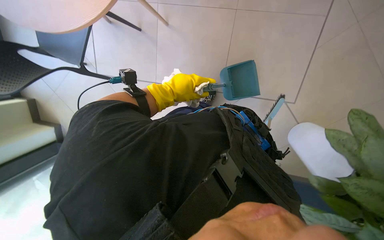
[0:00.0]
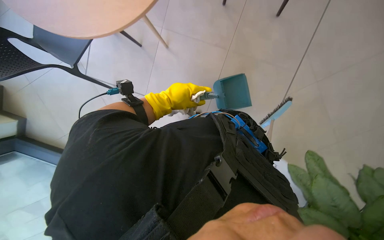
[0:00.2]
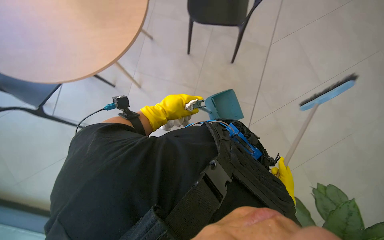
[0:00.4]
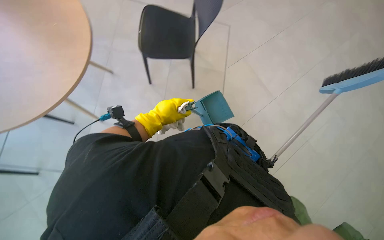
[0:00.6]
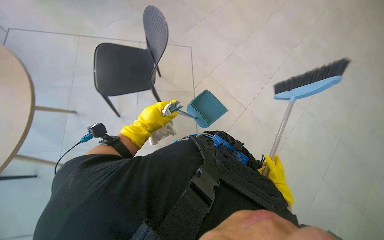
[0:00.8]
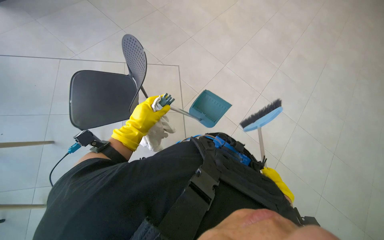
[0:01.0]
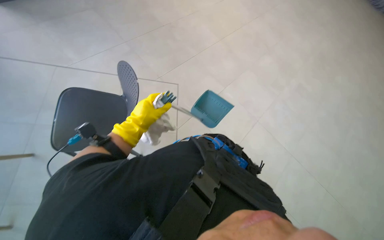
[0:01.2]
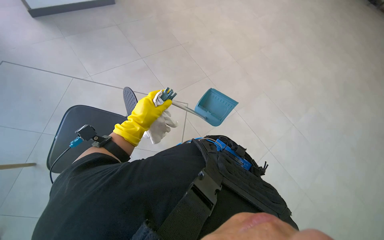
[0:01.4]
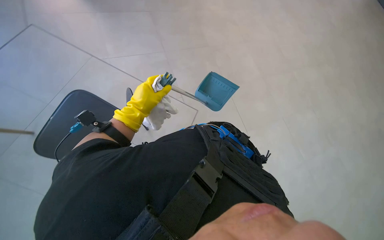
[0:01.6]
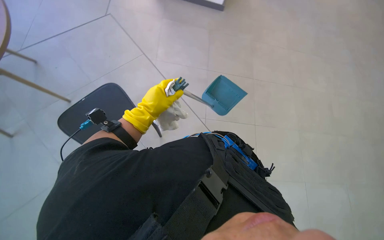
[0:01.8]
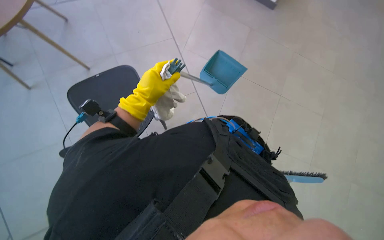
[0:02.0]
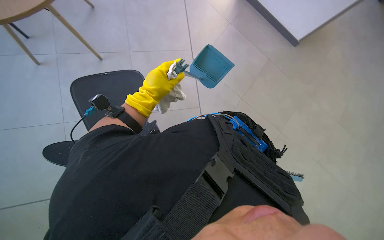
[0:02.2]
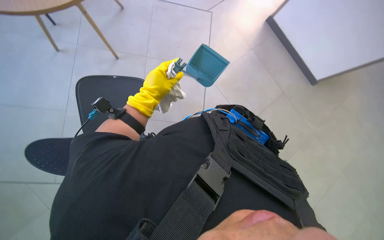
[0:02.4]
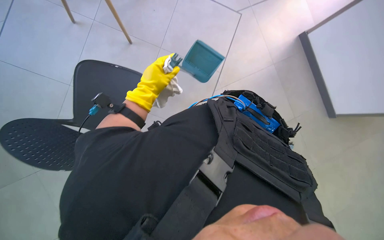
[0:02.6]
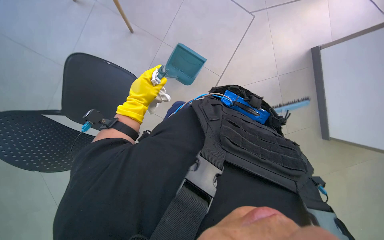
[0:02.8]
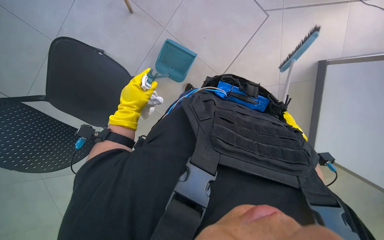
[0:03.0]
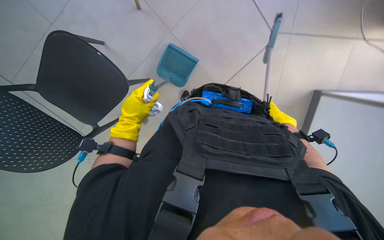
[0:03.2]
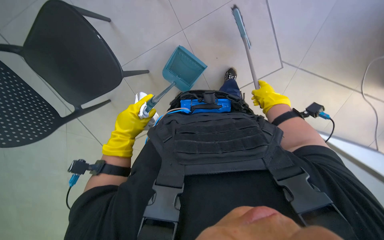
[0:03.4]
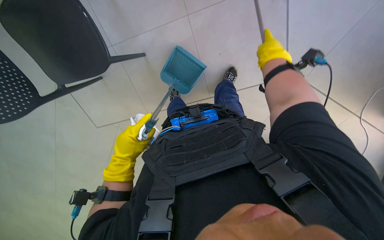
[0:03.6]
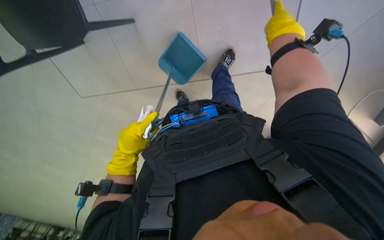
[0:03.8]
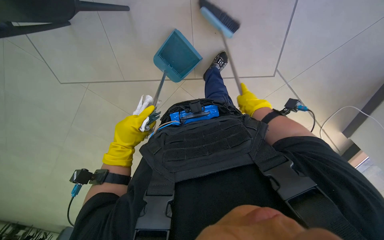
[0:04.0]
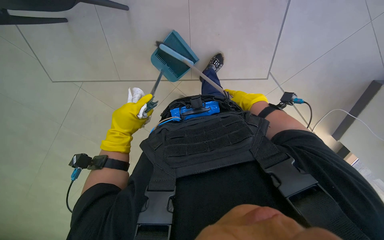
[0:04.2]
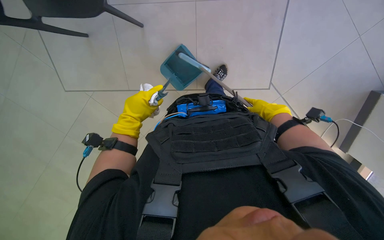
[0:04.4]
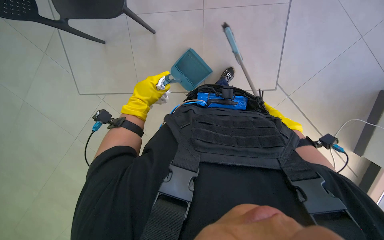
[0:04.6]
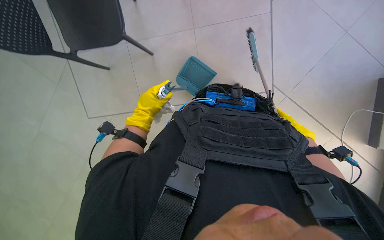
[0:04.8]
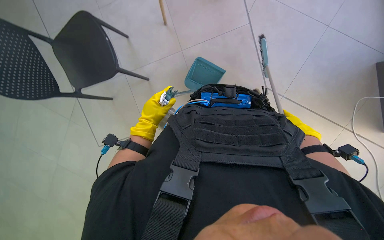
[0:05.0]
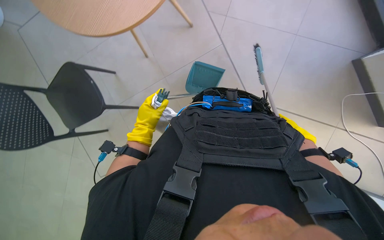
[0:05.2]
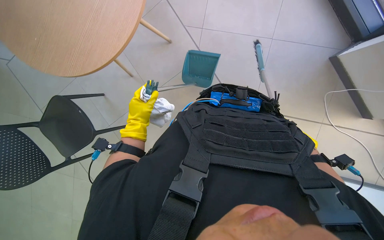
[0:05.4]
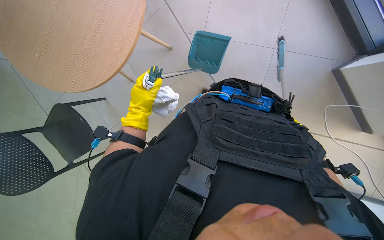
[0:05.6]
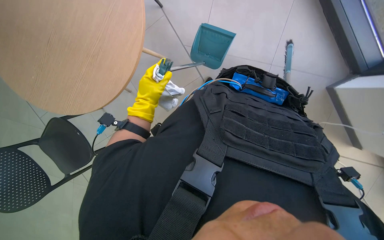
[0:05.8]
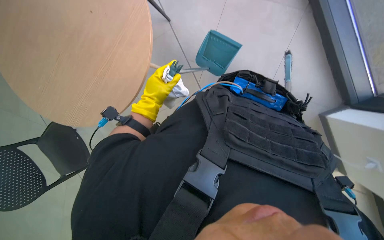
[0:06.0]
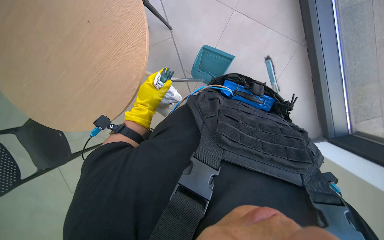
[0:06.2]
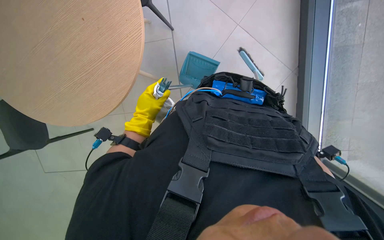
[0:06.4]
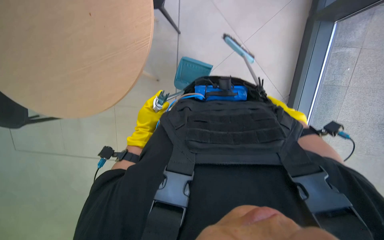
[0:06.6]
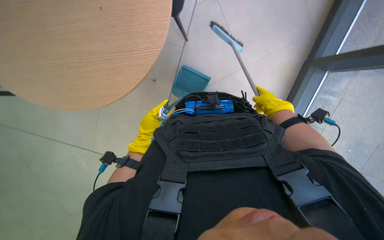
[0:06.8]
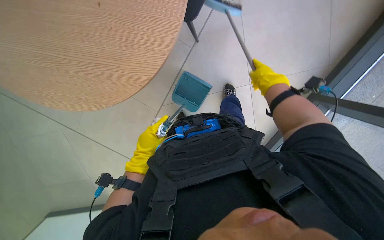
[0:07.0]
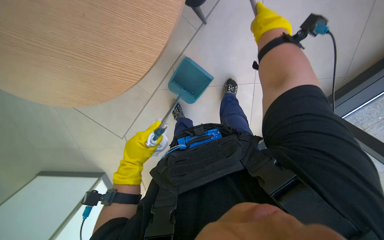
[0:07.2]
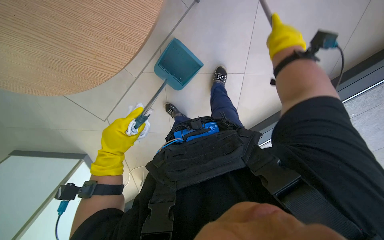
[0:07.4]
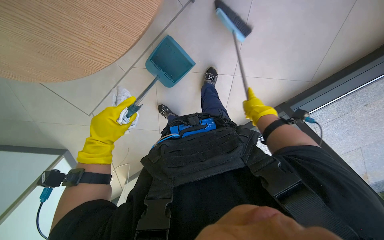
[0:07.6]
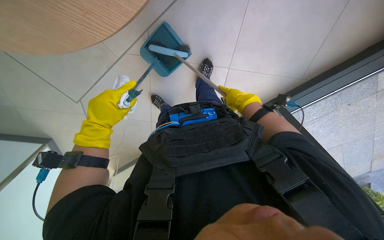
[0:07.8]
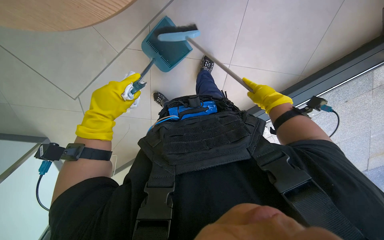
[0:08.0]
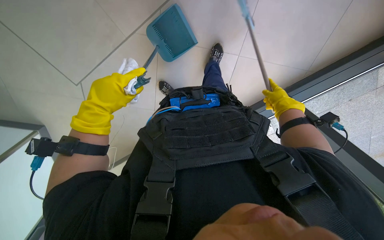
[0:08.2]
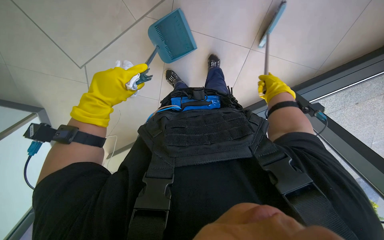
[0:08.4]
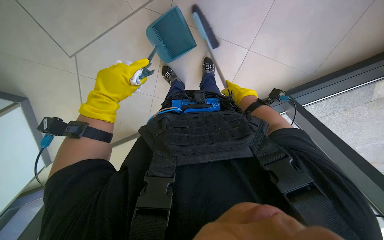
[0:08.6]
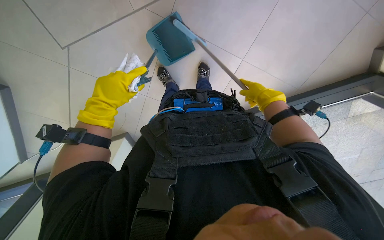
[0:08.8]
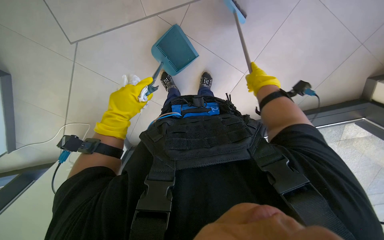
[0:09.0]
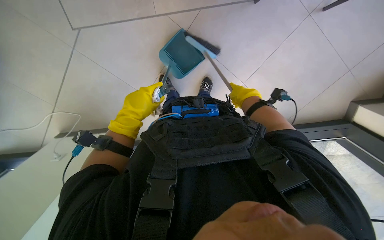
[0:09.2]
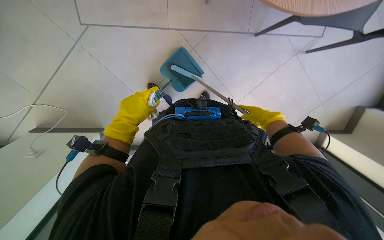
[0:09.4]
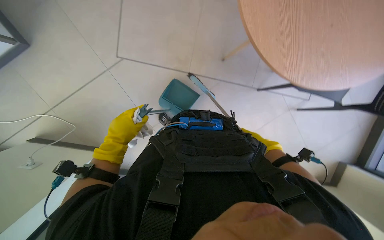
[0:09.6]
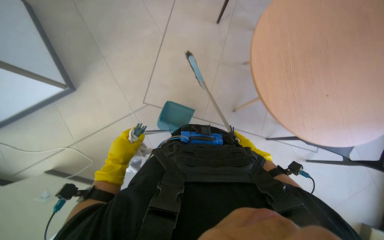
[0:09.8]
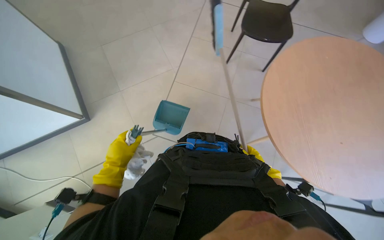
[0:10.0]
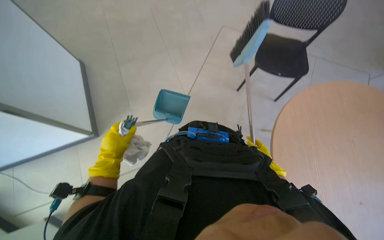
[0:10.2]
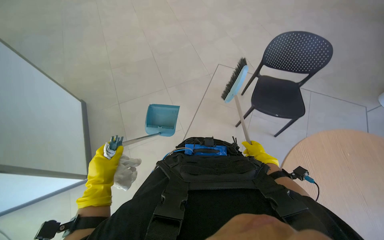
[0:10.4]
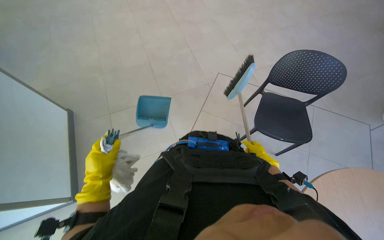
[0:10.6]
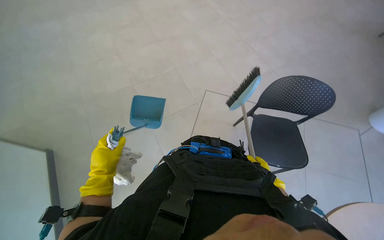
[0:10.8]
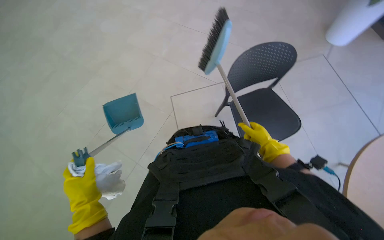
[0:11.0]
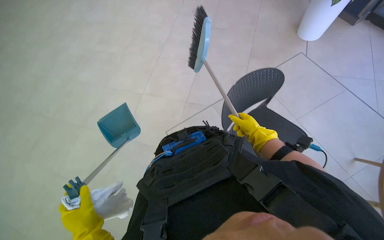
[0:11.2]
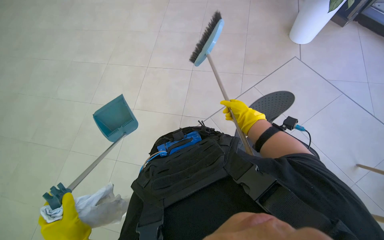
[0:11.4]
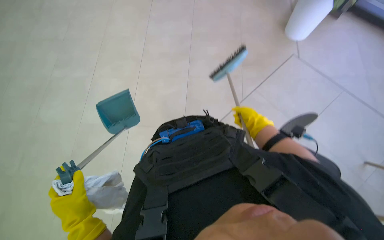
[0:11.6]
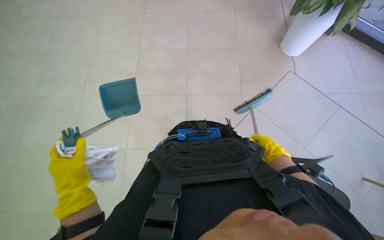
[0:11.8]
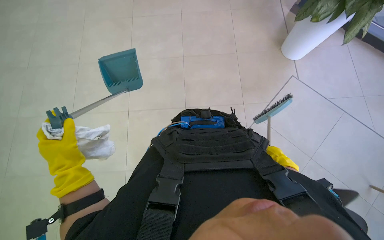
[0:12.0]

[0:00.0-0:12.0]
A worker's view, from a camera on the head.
Job: sweeping floor.
The whole recording: Sweeping floor with brush. The worker sweeps the floor with a brush and collects debris into a dustpan.
0:00.0 to 0:01.6: The wearer looks about 25 degrees further upward.
0:06.0 to 0:07.6: The view swings about 15 degrees to the right. The left hand goes roughly 10 cm down the picture.
0:07.6 to 0:09.0: The right hand travels to the right and back again, approximately 5 cm each way.
0:09.0 to 0:10.4: The view tips upward by some 50 degrees.
0:10.4 to 0:12.0: The right hand swings up and down the picture, approximately 25 cm each way, with 2 reversals.

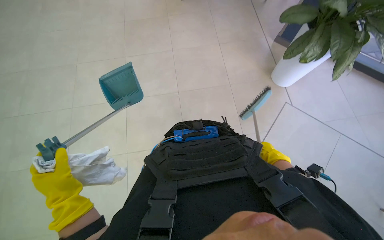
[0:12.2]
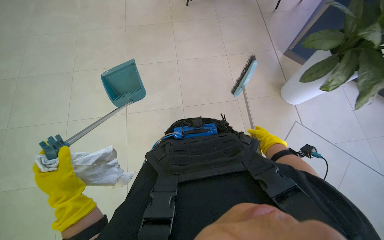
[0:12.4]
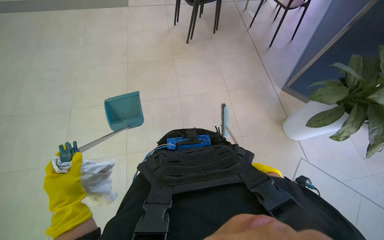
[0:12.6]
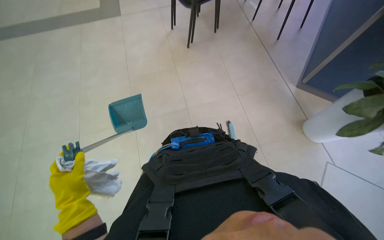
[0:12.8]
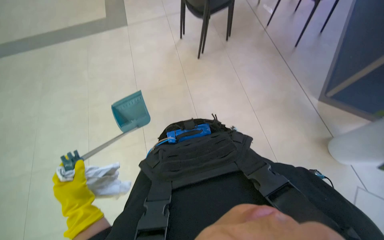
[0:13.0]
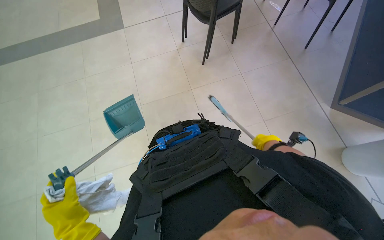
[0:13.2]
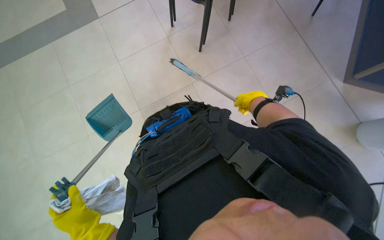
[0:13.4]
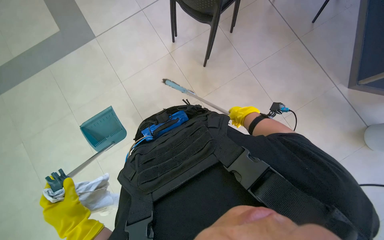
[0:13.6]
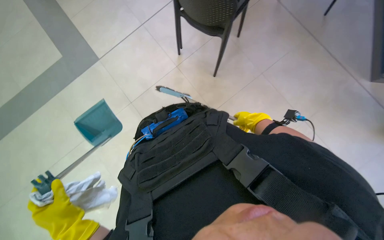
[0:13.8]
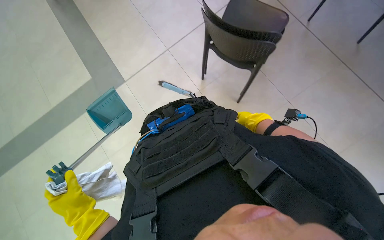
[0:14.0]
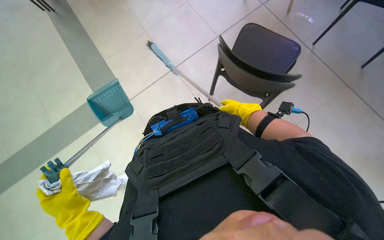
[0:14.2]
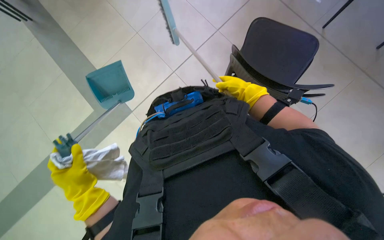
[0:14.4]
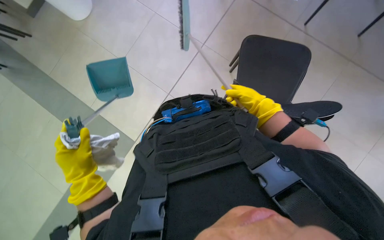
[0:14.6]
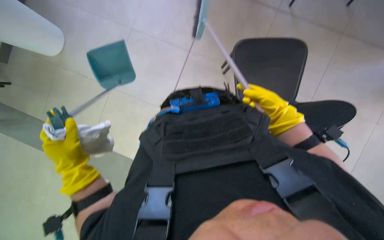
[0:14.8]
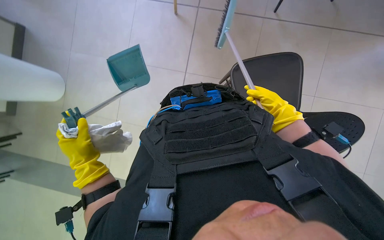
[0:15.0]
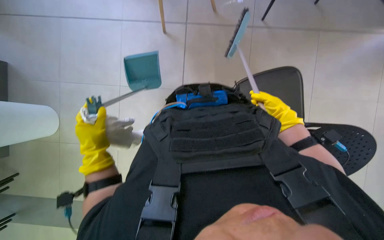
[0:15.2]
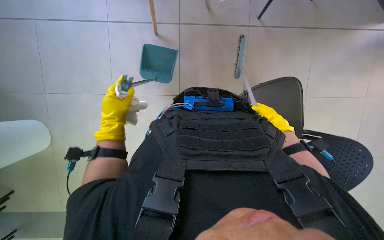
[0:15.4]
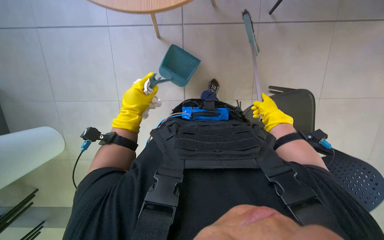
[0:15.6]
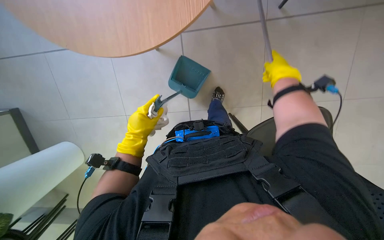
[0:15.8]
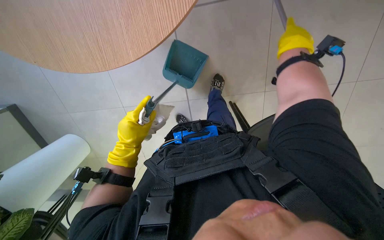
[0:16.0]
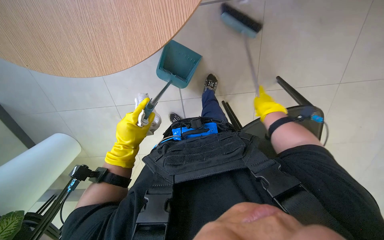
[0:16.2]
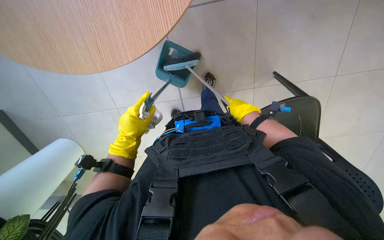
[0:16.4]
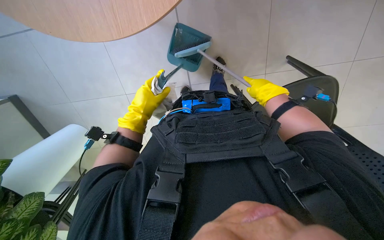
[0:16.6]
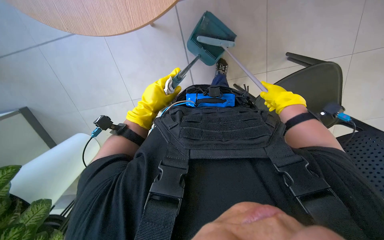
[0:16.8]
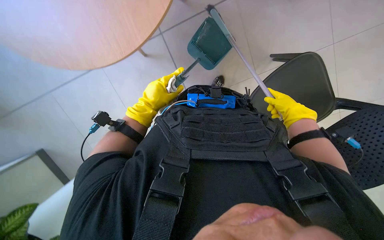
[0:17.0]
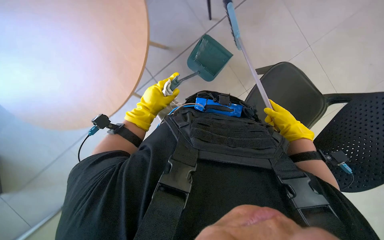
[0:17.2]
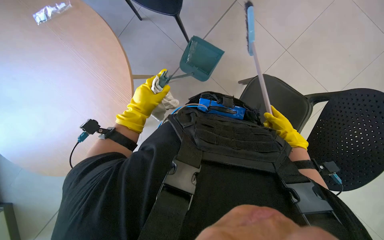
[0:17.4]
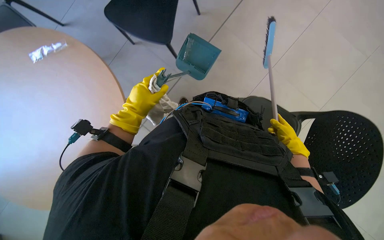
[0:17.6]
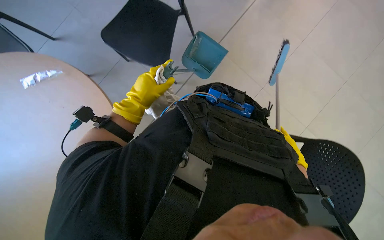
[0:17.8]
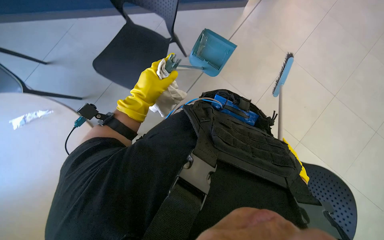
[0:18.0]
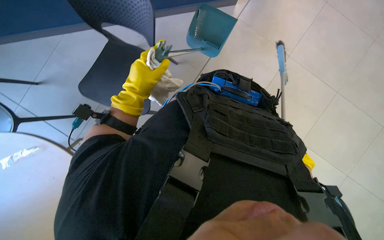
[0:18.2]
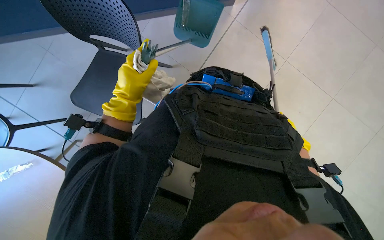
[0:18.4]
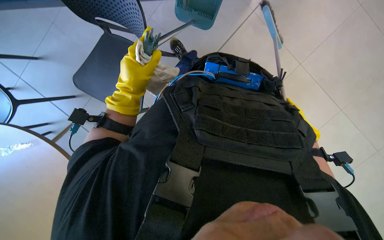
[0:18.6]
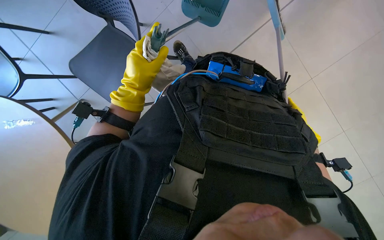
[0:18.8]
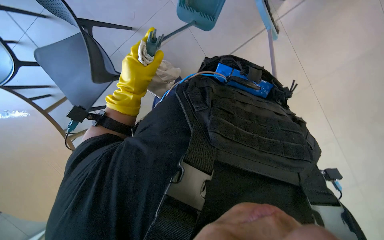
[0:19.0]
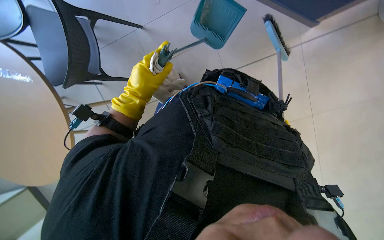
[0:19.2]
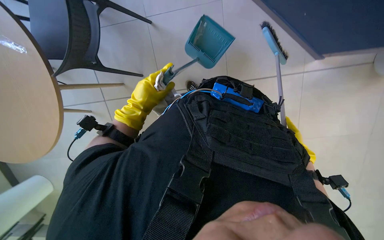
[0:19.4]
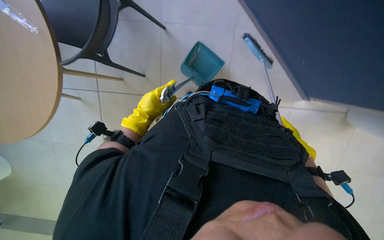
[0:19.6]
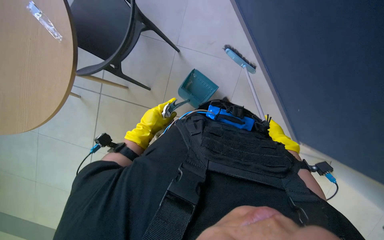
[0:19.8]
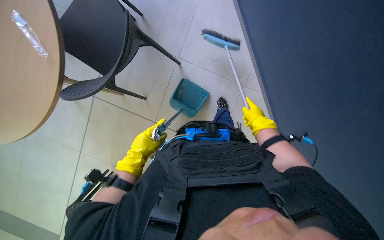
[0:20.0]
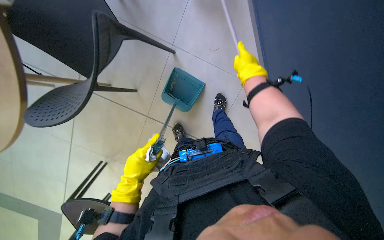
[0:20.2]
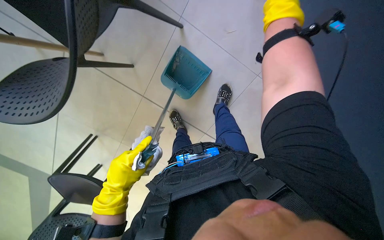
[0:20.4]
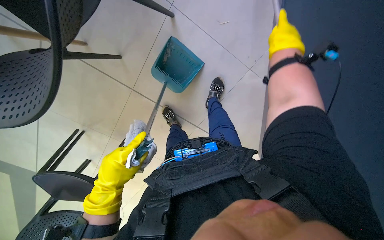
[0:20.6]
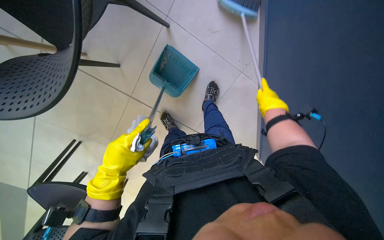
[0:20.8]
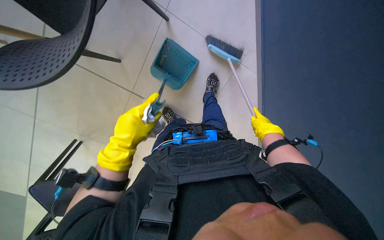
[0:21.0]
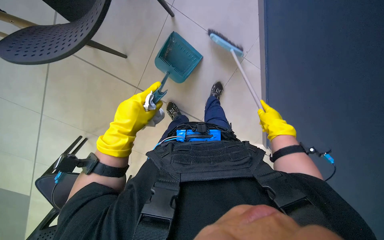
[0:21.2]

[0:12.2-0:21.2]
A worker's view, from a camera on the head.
Job: sweeping floor.
The whole recording: Sweeping floor with brush. The worker sweeps the floor with a brush and collects debris into a dustpan.
0:15.2 to 0:16.6: The view tilts roughly 20 degrees downward. The right hand moves nearer and farther over roughly 20 cm, changing direction 2 times.
0:16.6 to 0:18.2: The view tips upward by about 15 degrees.
0:19.8 to 0:21.2: The right hand travels to the left by roughly 10 cm.
